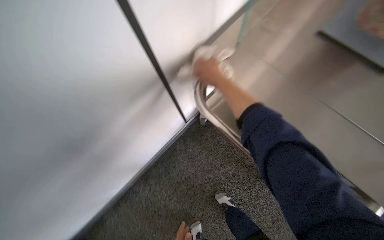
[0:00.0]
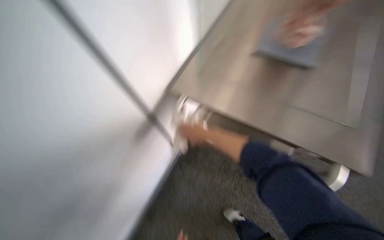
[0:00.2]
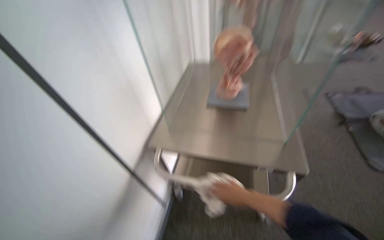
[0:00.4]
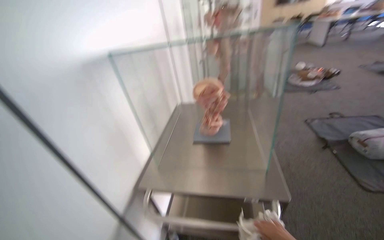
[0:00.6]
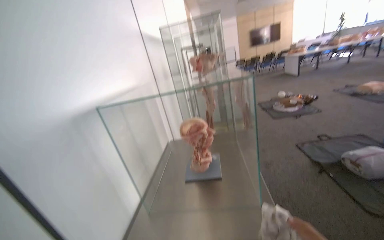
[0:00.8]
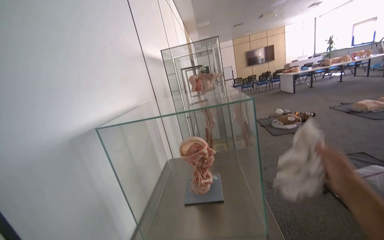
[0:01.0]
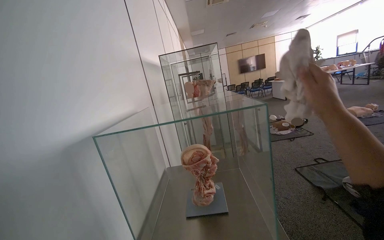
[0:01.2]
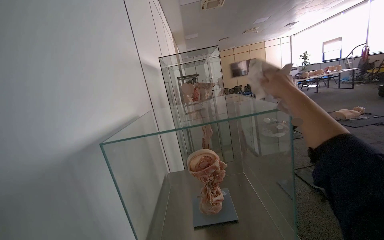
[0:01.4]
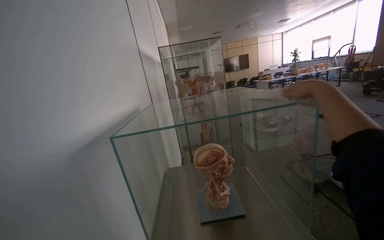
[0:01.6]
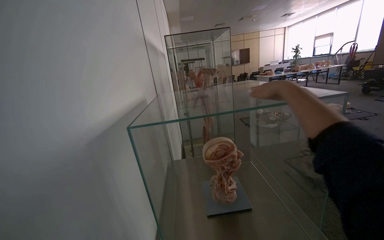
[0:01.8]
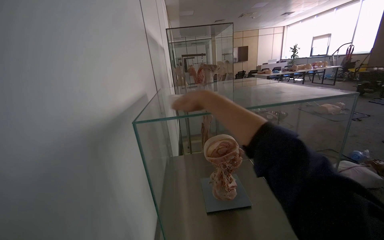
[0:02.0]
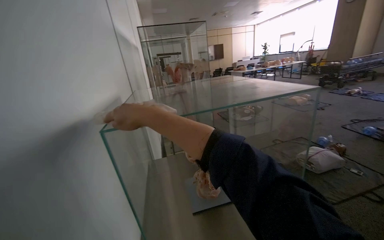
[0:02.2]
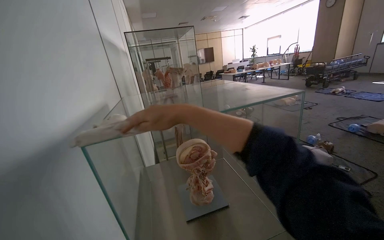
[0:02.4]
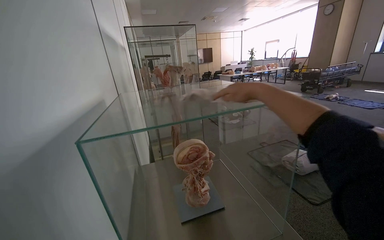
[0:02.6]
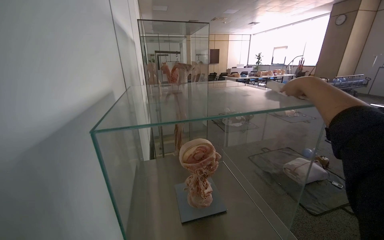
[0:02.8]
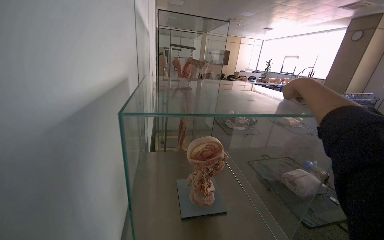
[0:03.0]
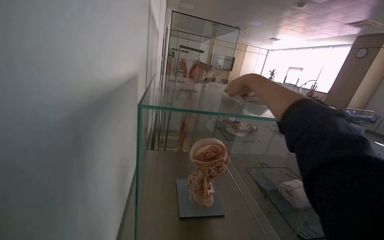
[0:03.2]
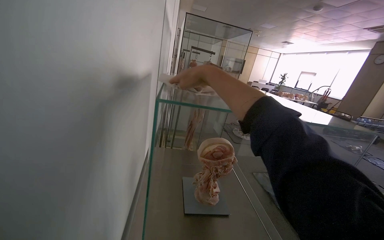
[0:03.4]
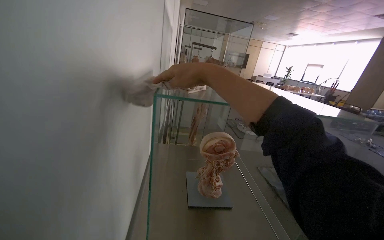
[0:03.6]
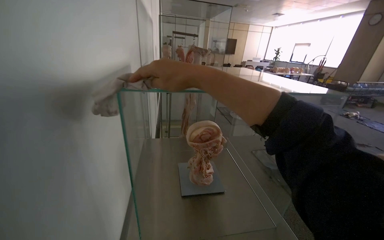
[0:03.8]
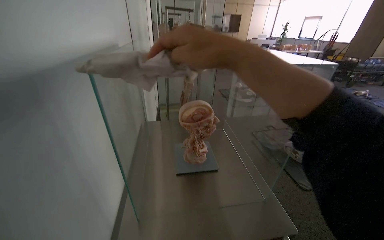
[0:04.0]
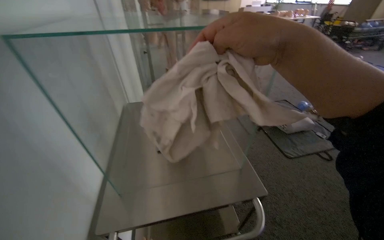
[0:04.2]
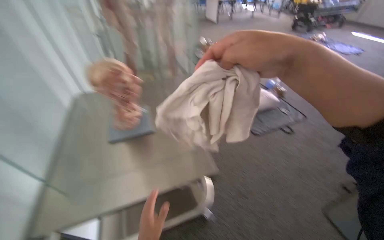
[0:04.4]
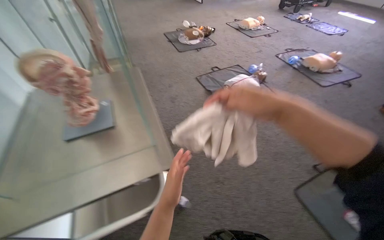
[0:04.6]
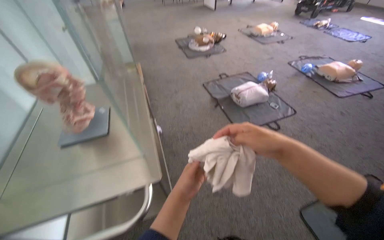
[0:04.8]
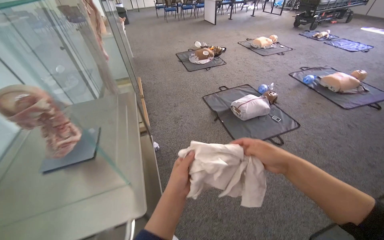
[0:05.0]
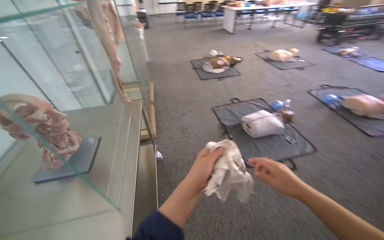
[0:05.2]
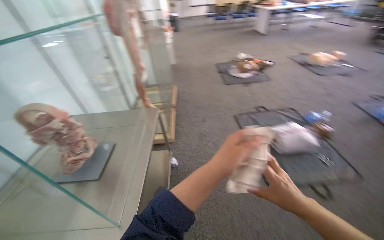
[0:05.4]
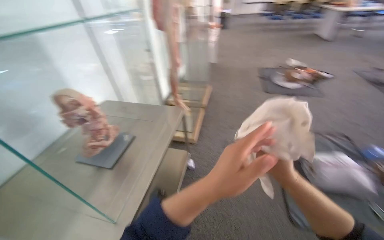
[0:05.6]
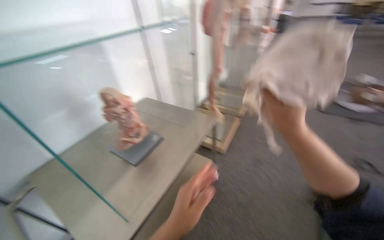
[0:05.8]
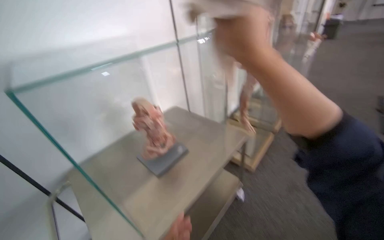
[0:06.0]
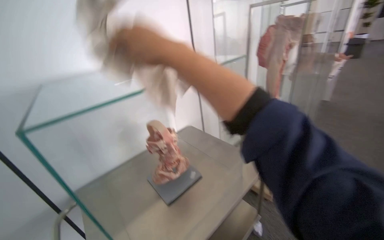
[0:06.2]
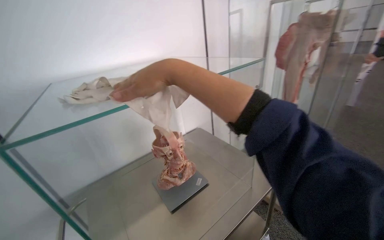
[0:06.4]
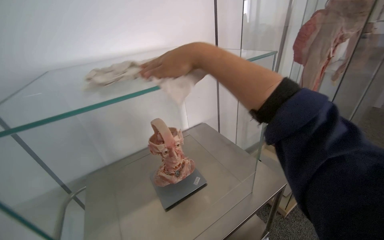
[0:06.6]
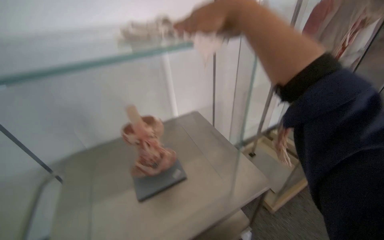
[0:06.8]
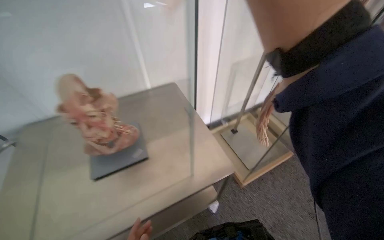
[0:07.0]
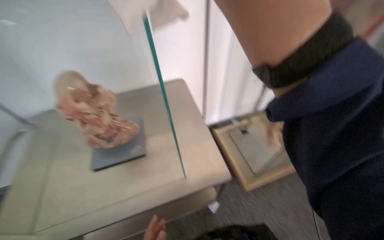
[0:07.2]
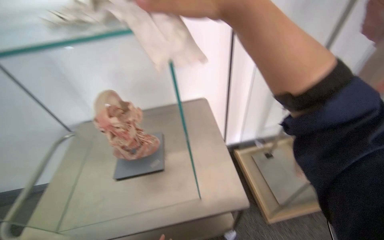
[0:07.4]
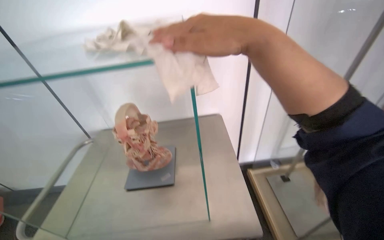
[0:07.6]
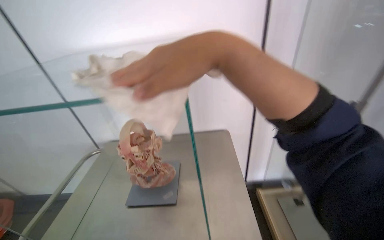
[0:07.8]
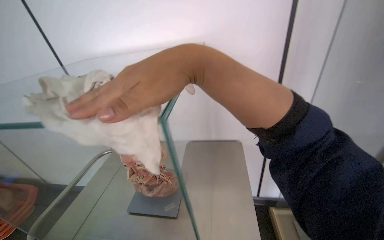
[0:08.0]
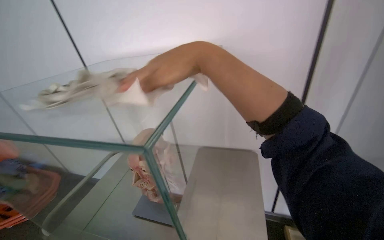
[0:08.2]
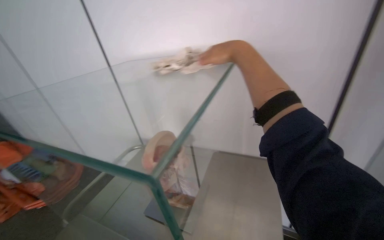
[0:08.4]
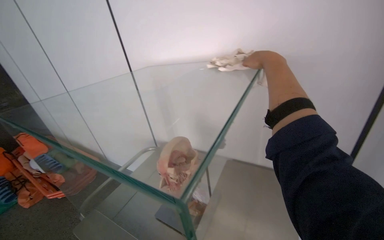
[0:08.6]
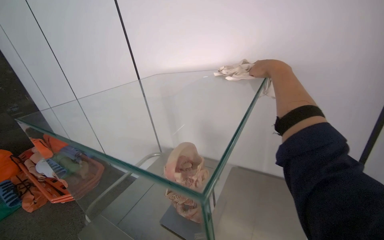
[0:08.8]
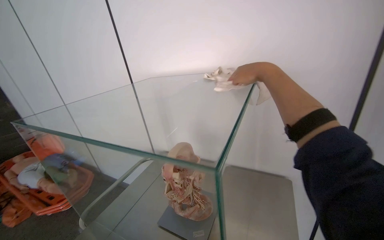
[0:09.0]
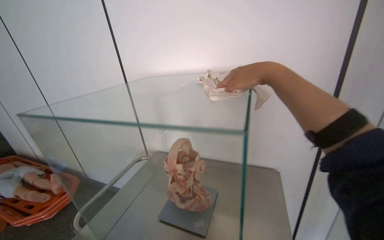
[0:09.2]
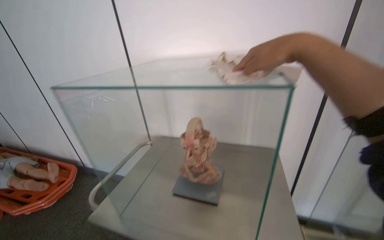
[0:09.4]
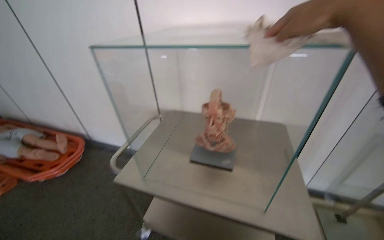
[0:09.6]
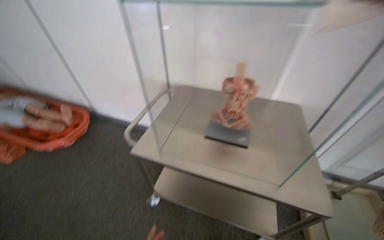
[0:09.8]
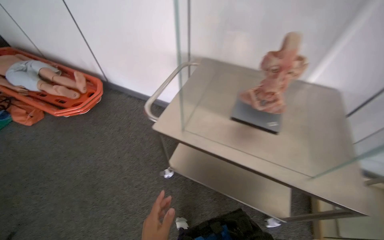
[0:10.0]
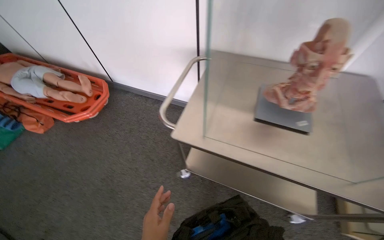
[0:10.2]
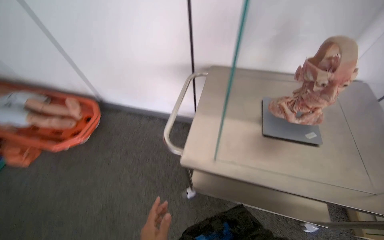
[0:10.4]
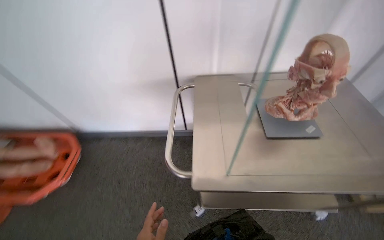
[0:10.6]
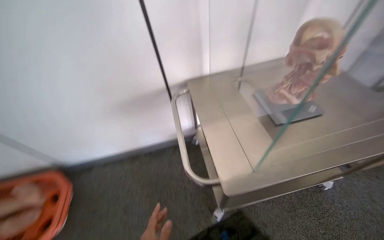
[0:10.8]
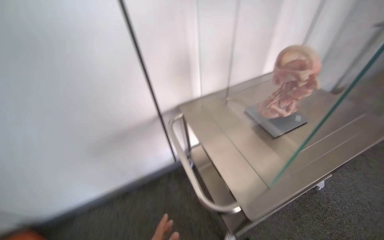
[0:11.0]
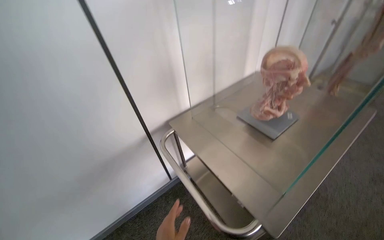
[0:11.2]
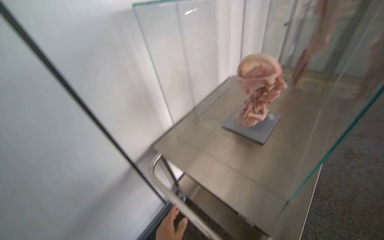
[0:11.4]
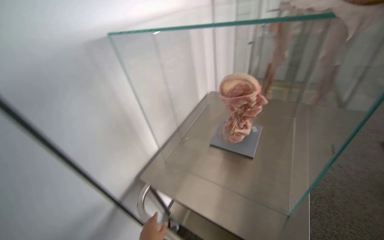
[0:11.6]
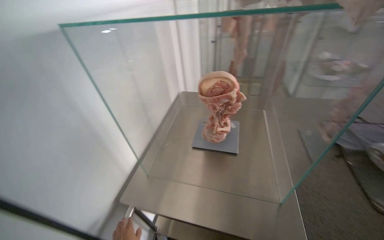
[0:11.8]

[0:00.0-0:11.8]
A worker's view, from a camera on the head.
Job: wiping surfaces.
The whole recording: Wiping display cases and cart. The worker wipes the metal cart and glass display cases with a cloth.
0:00.0 to 0:01.4: The wearer looks about 35 degrees further to the right. The view tips upward by about 55 degrees.
0:01.4 to 0:03.0: The view swings about 15 degrees to the right.
0:03.0 to 0:04.4: The camera travels roughly 40 cm. The view tilts some 20 degrees downward.
0:04.4 to 0:06.0: The camera travels about 70 cm. The wearer's head swings approximately 65 degrees to the left.
0:06.0 to 0:07.4: The camera is carried approximately 50 cm. The wearer looks some 35 degrees further to the left. The view tilts roughly 15 degrees downward.
0:07.4 to 0:08.8: The wearer's head swings some 40 degrees to the left. The wearer looks about 15 degrees further upward. The right hand moves farther from the camera, about 30 cm.
0:08.8 to 0:10.4: The camera travels to the left, roughly 70 cm. The view tilts roughly 25 degrees downward.
0:10.4 to 0:11.8: The camera travels approximately 50 cm. The wearer's head swings roughly 90 degrees to the right. The camera pitches upward, by some 25 degrees.

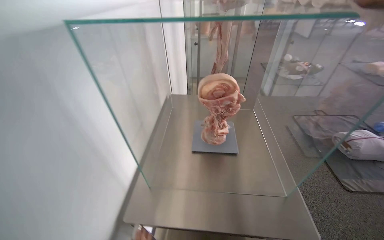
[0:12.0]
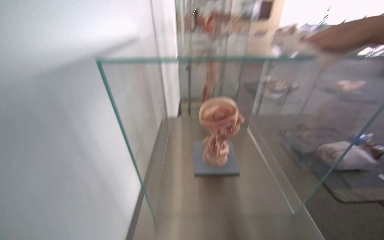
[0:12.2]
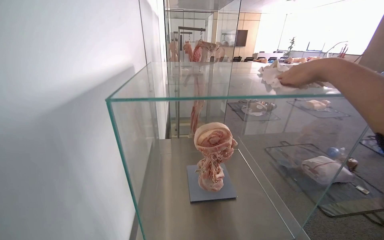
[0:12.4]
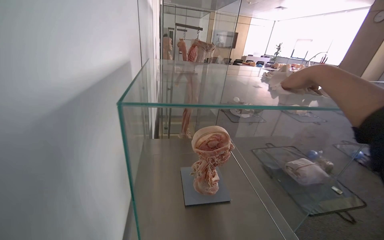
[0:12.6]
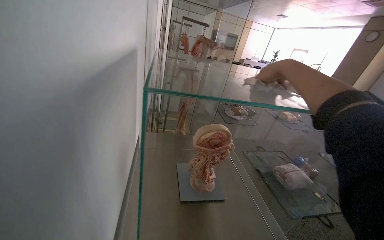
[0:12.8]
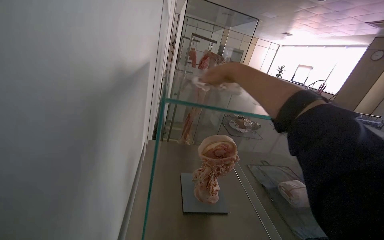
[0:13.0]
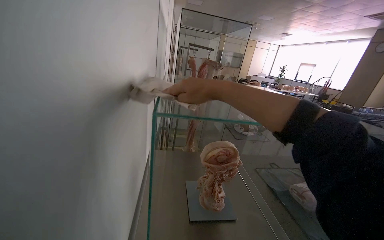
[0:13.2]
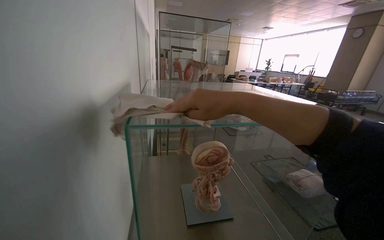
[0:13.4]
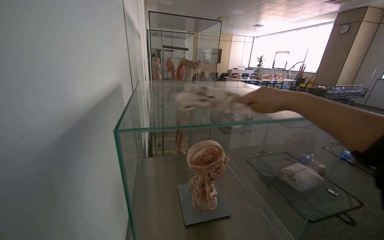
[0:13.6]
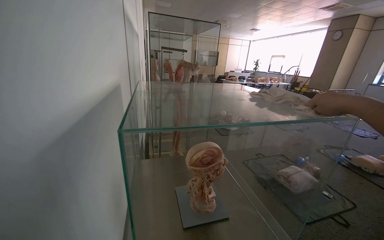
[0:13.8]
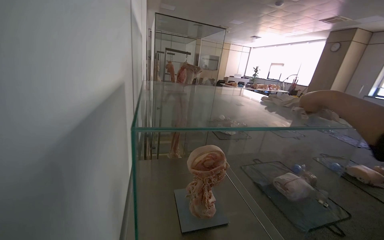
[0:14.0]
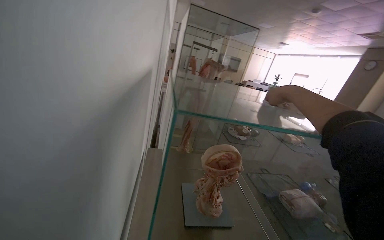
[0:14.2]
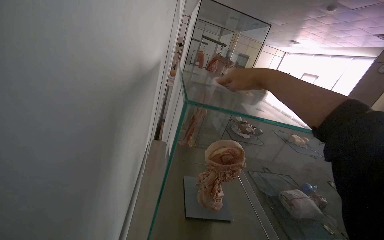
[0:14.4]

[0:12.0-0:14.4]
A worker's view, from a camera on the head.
Job: wiping surfaces.
The whole recording: Wiping display cases and cart. The worker wipes the metal cart and glass display cases with a cloth.
0:12.0 to 0:13.2: The view tips upward by some 20 degrees.

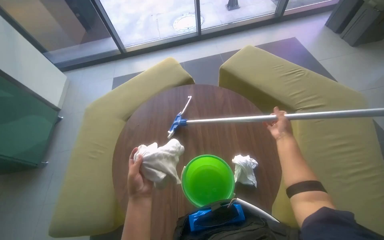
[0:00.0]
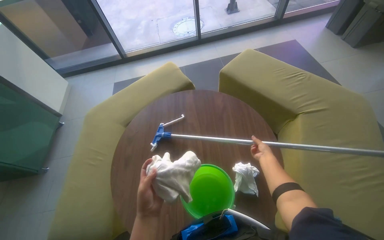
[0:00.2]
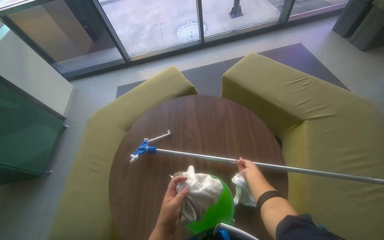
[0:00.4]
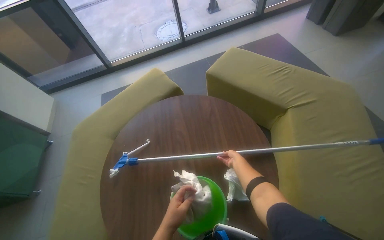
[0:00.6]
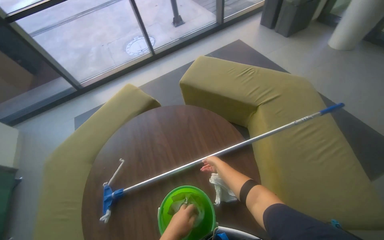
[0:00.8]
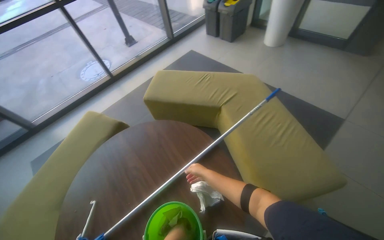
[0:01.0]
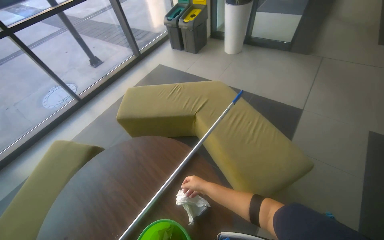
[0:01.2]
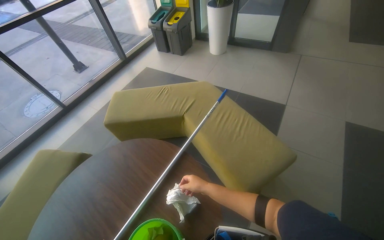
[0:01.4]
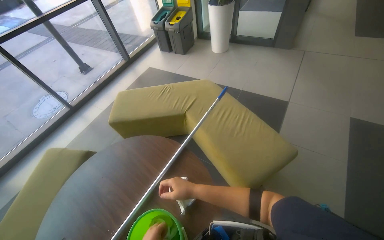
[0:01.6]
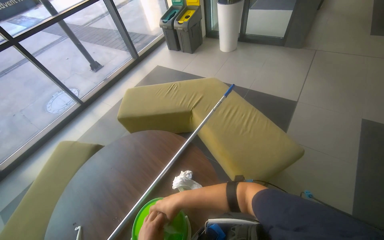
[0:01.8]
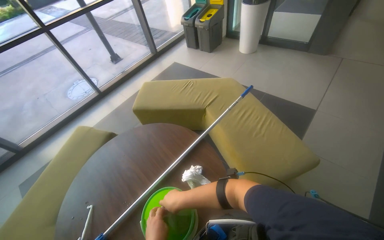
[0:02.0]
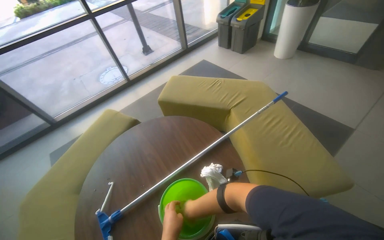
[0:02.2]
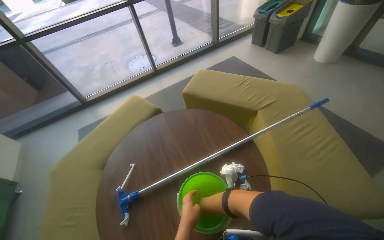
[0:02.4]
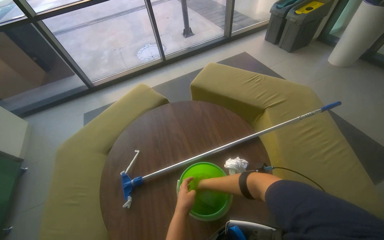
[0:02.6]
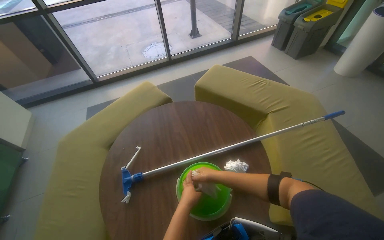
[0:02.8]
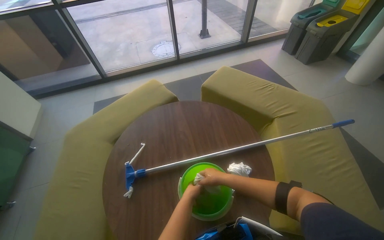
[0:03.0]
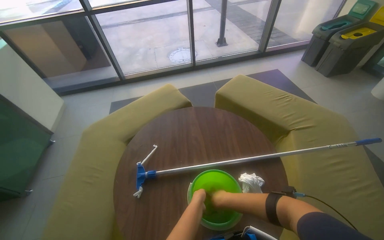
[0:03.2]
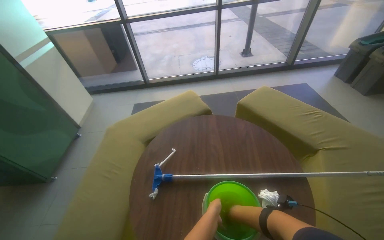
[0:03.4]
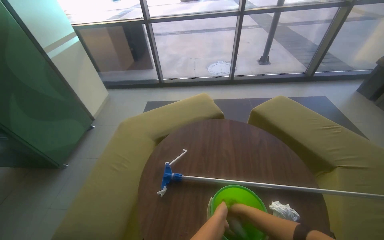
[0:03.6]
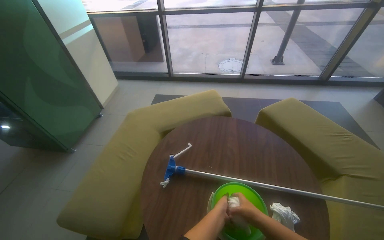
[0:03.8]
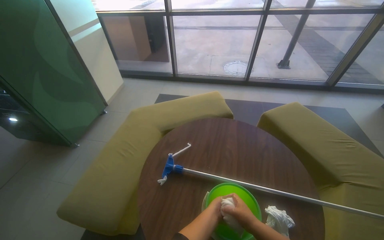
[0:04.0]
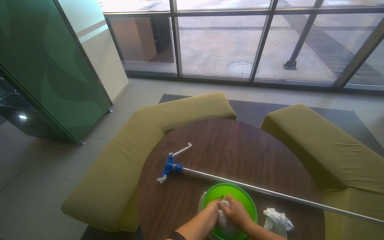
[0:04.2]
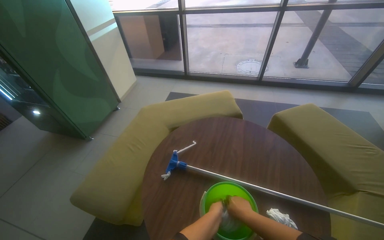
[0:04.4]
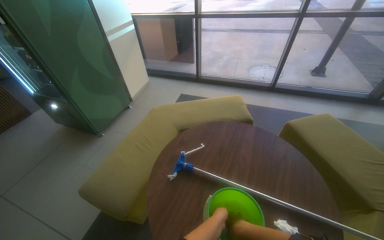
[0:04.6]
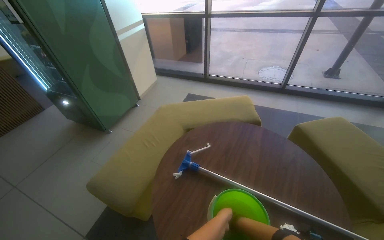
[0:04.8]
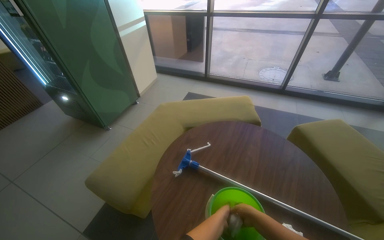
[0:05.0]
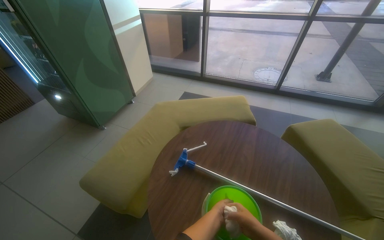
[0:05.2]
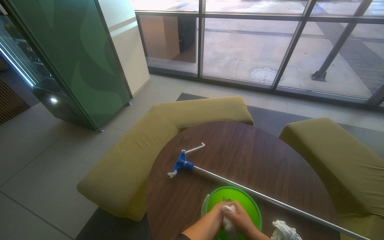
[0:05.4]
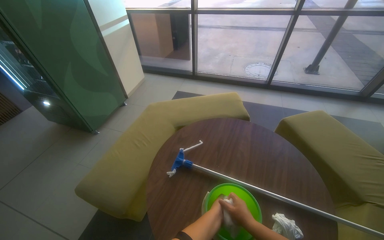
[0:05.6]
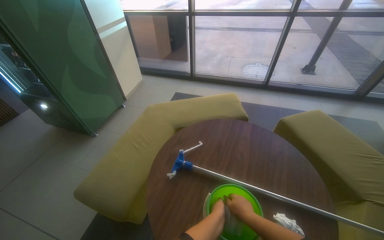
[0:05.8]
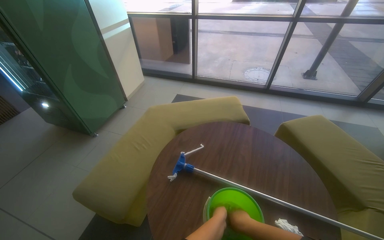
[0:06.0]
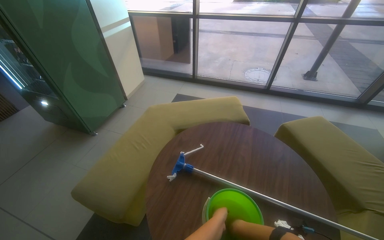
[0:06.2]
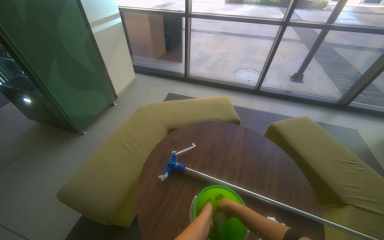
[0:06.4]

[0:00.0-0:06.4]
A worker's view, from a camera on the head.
Job: preparing cleaning supplies.
The whole recording: Wringing cleaning cloth. The worker wrings out a cleaning cloth in a green bucket.
0:00.0 to 0:01.6: The head rotates roughly 50 degrees to the right. The wearer looks about 15 degrees further upward.
0:01.6 to 0:03.2: The head turns to the left by some 50 degrees.
0:03.2 to 0:04.8: The wearer looks about 35 degrees further to the left.
